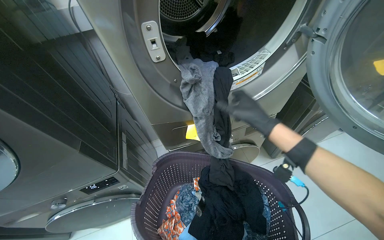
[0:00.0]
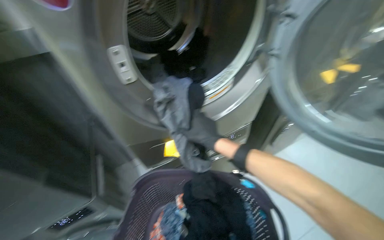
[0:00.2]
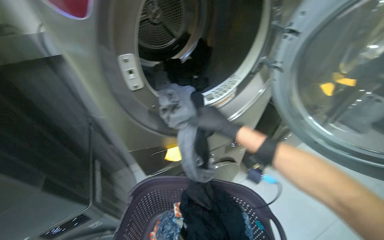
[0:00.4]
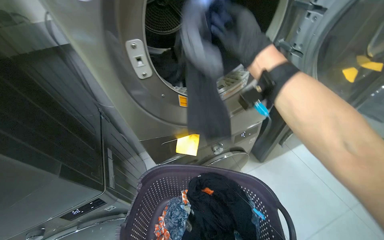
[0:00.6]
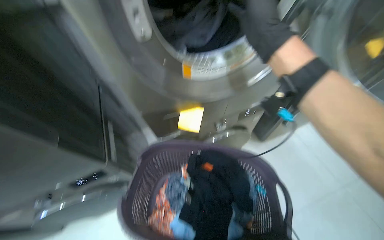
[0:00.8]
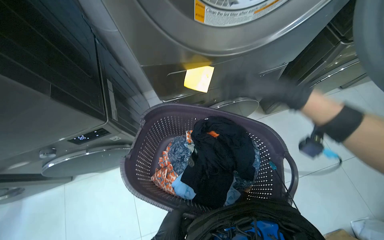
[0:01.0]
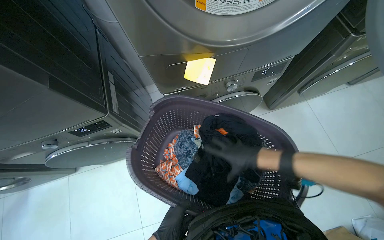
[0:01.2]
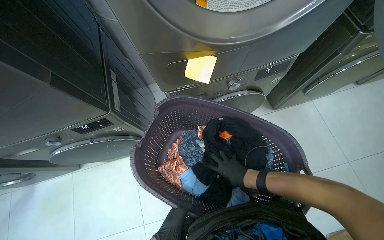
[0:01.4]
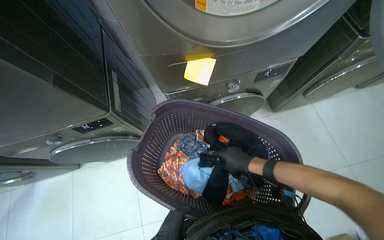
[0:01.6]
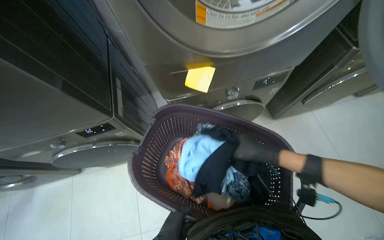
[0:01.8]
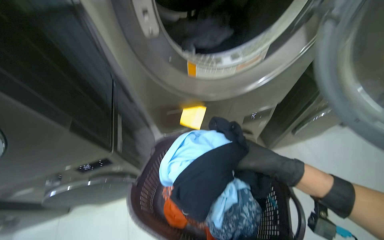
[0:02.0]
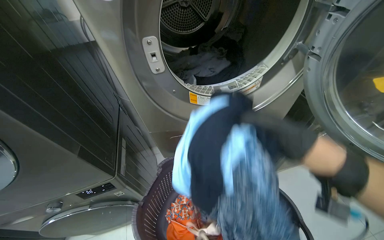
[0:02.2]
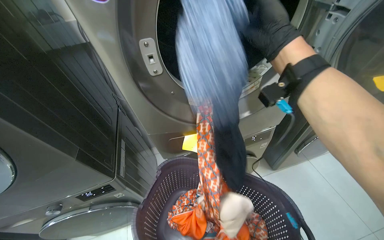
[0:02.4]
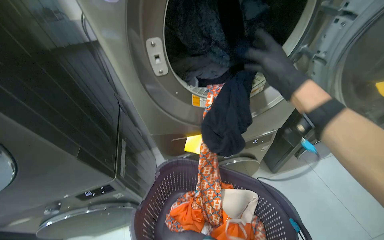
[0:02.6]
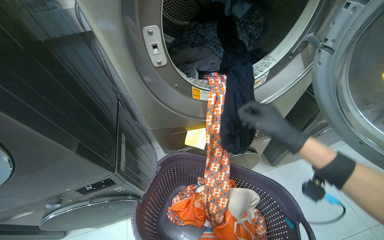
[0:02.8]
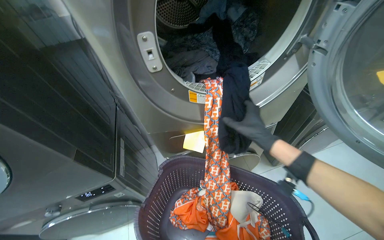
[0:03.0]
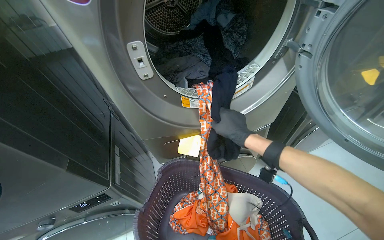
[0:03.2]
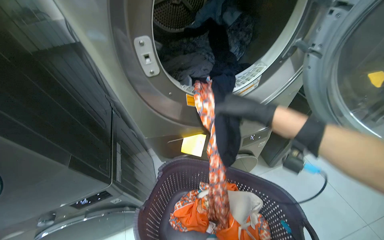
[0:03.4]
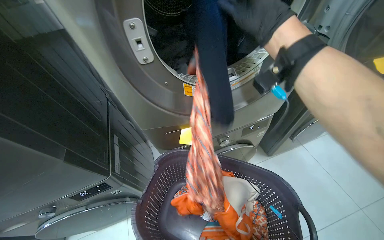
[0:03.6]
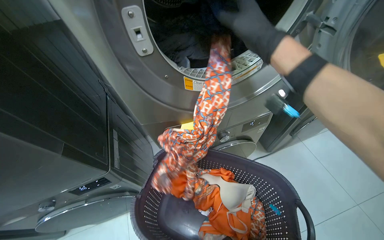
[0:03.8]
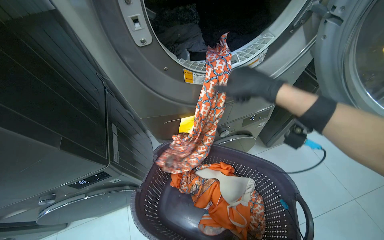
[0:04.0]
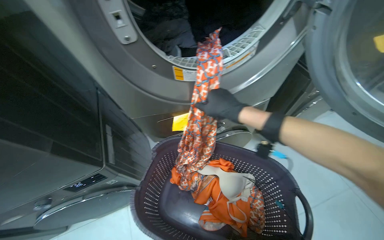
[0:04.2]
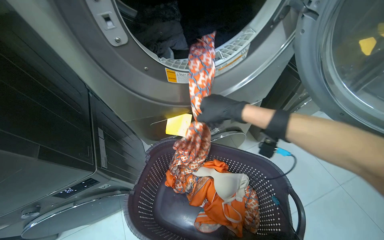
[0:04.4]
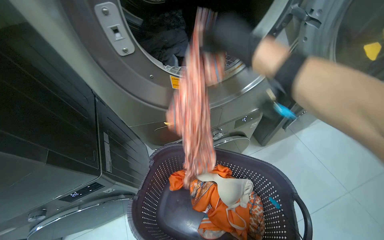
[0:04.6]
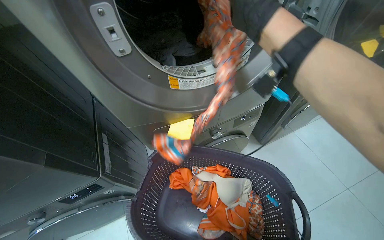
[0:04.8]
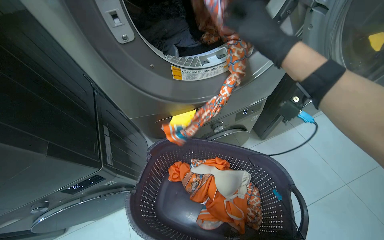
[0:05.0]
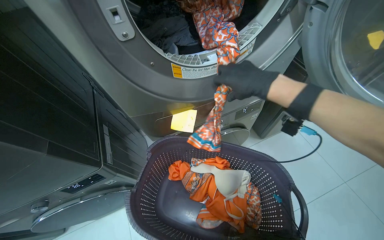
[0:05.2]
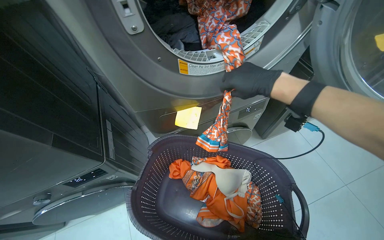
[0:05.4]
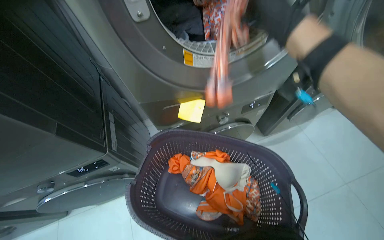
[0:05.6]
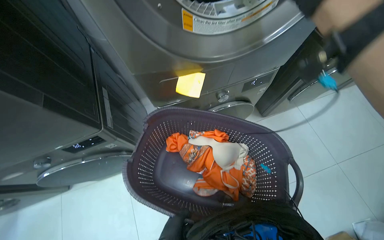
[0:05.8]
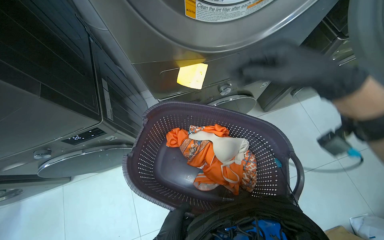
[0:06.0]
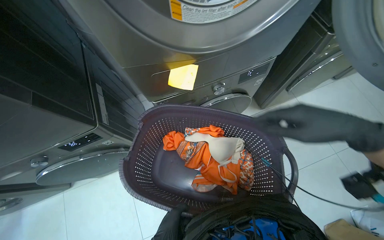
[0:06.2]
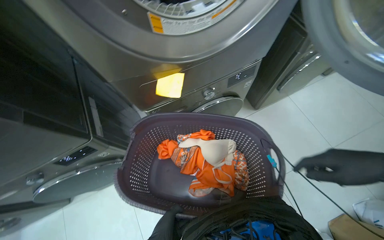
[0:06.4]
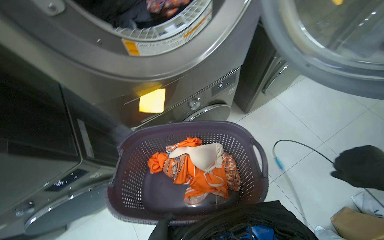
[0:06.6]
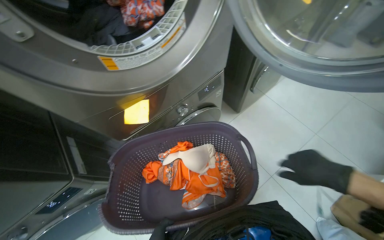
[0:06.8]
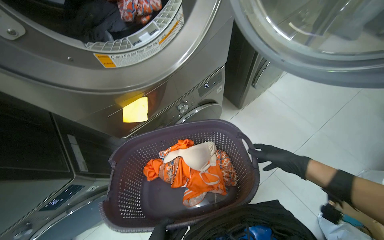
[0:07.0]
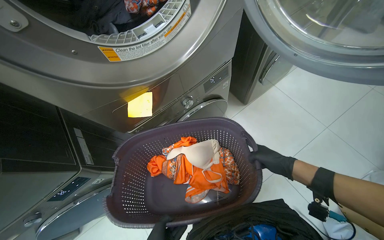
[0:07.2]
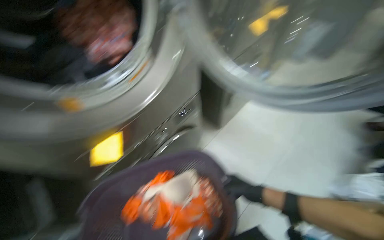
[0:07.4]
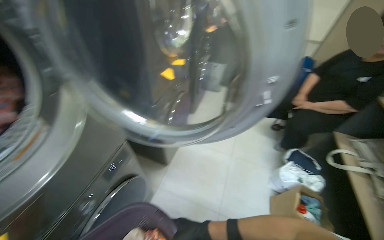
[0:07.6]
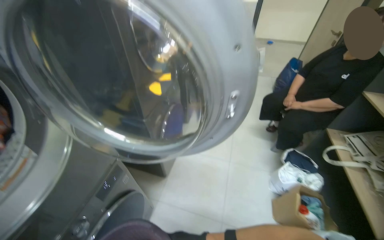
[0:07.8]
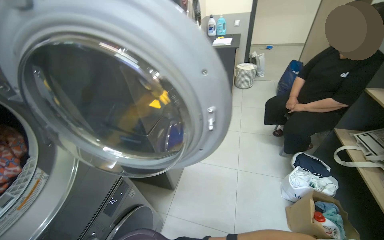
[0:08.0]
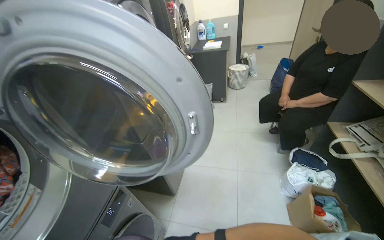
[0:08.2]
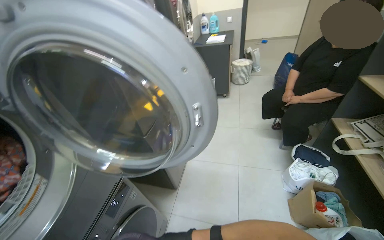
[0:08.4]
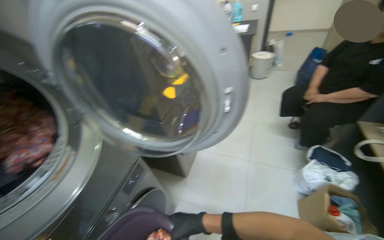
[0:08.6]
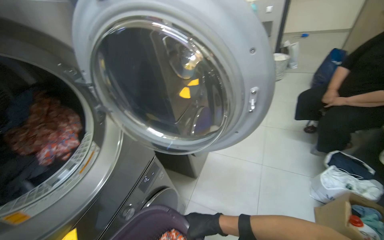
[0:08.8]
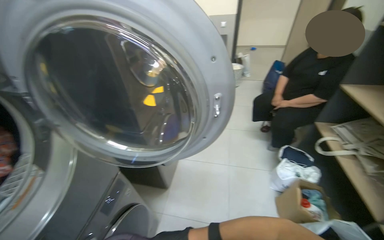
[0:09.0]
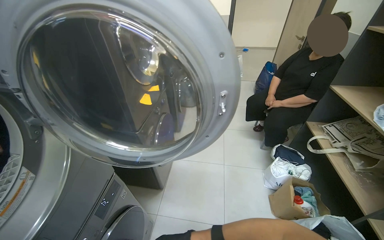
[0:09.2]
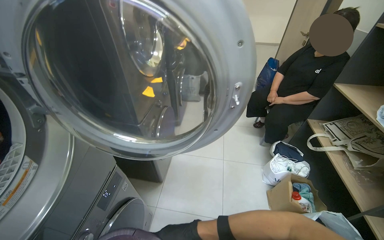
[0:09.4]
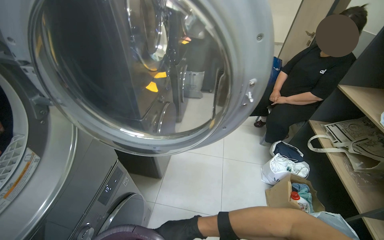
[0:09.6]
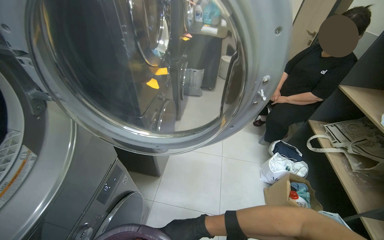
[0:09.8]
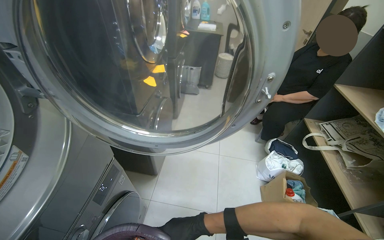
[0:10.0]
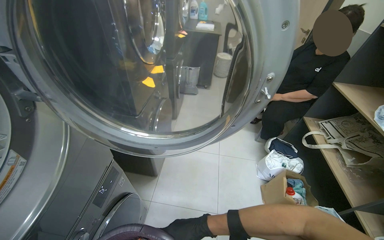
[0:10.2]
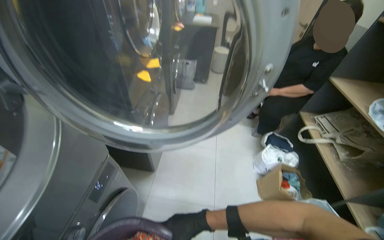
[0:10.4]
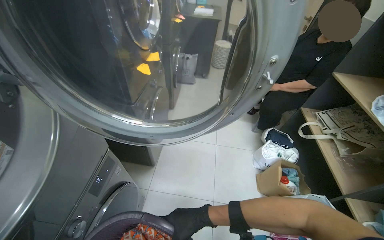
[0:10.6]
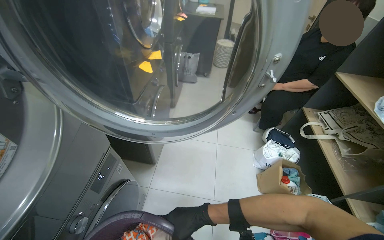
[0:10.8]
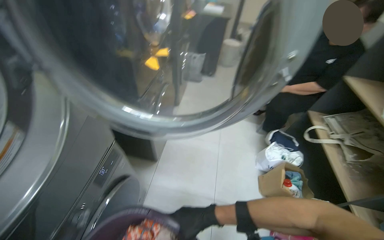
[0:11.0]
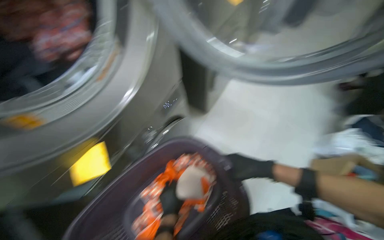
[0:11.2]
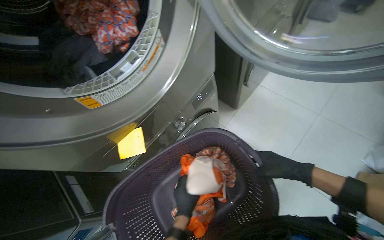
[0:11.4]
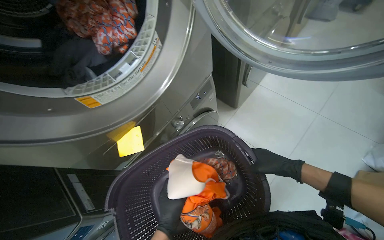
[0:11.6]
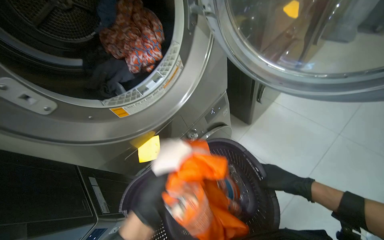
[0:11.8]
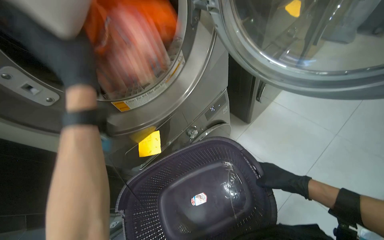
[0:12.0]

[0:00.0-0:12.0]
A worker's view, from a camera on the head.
Job: managing laundry.
The whole recording: Unloading and setting laundry machine. The worker takes clothes from the basket and loads them into the washing machine.
0:00.0 to 0:01.6: The view tilts roughly 20 degrees downward.
0:01.6 to 0:03.0: The view tips upward by approximately 20 degrees. The right hand heads up the picture, covering approximately 30 cm.
0:04.4 to 0:06.0: The right hand moves to the right and nearer to the camera, roughly 10 cm.
0:06.0 to 0:07.6: The wearer looks some 50 degrees further to the right. The camera pitches upward, by about 25 degrees.
0:10.4 to 0:12.0: The wearer looks roughly 45 degrees further to the left. The view tips downward by some 15 degrees.

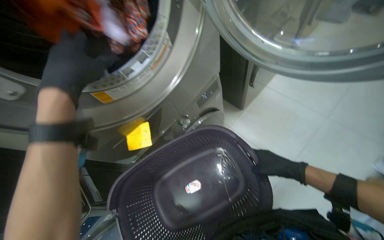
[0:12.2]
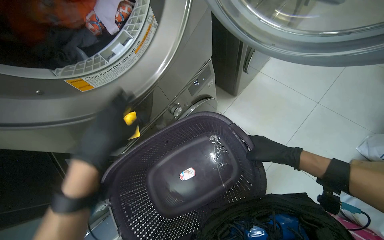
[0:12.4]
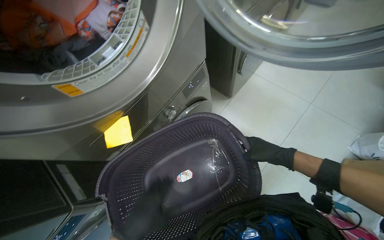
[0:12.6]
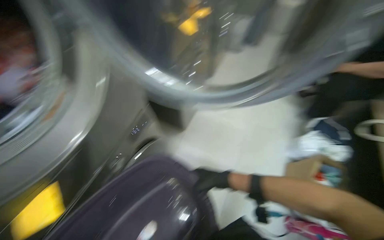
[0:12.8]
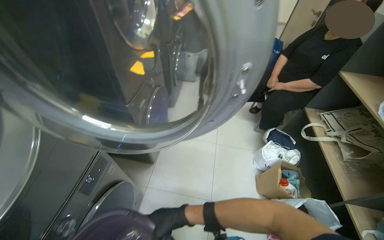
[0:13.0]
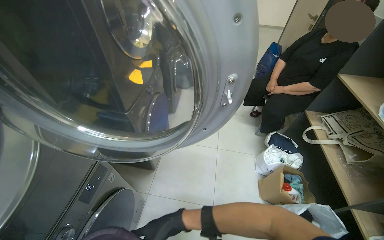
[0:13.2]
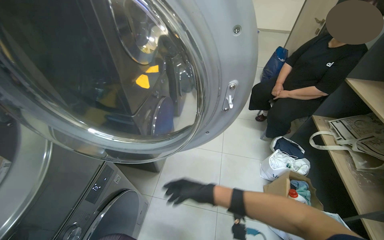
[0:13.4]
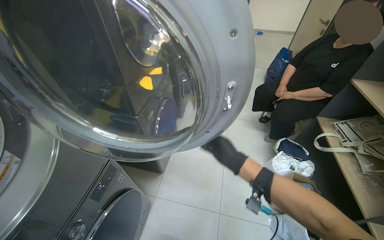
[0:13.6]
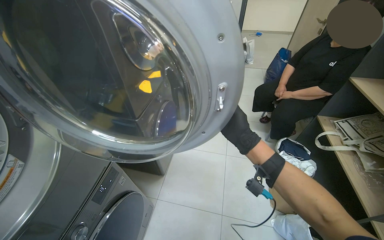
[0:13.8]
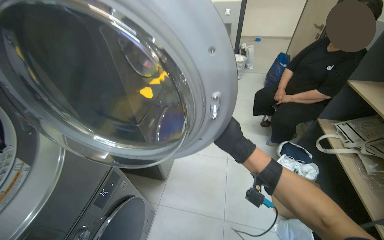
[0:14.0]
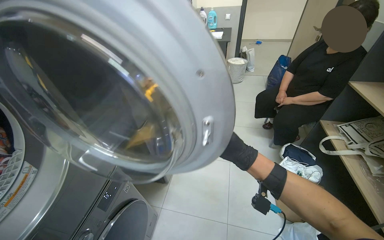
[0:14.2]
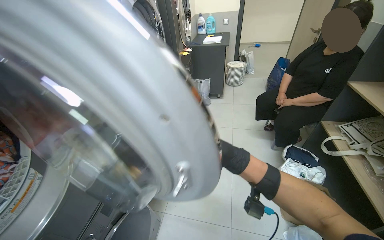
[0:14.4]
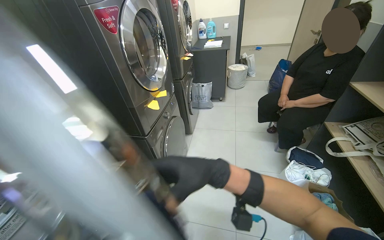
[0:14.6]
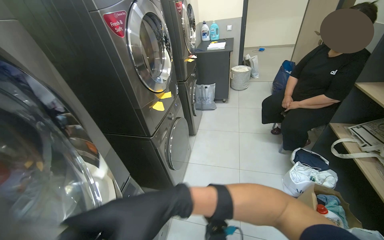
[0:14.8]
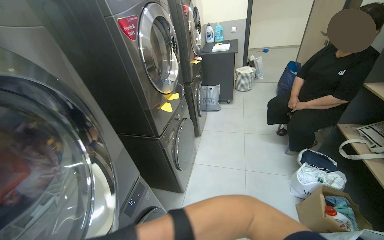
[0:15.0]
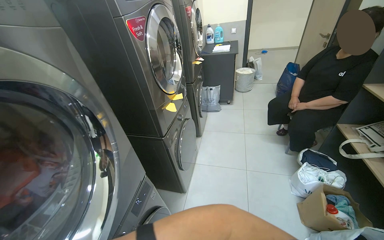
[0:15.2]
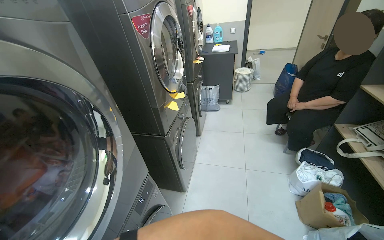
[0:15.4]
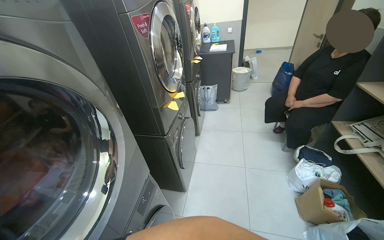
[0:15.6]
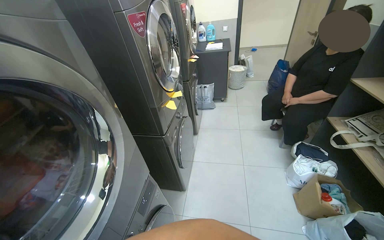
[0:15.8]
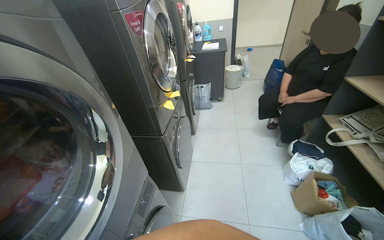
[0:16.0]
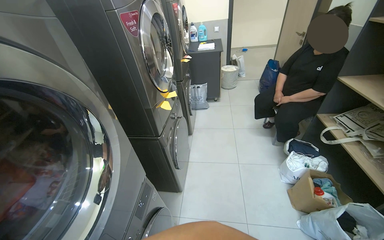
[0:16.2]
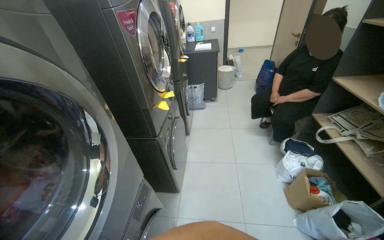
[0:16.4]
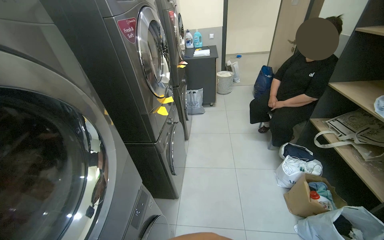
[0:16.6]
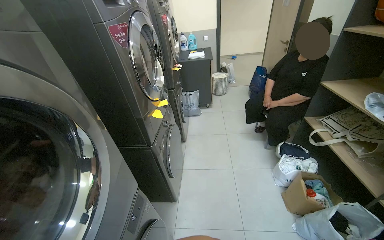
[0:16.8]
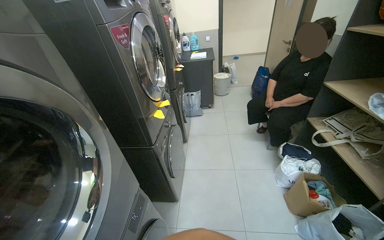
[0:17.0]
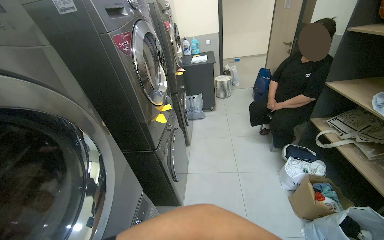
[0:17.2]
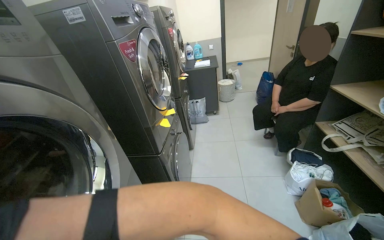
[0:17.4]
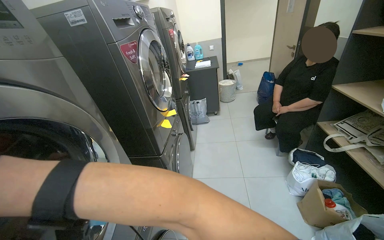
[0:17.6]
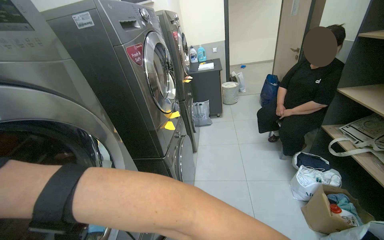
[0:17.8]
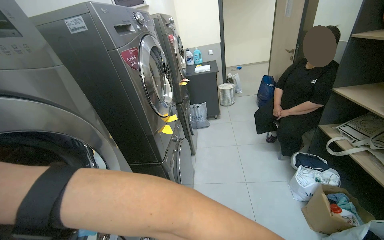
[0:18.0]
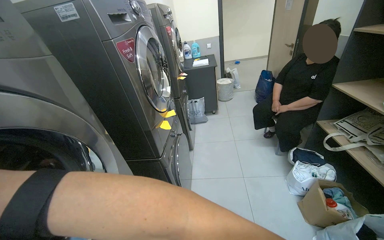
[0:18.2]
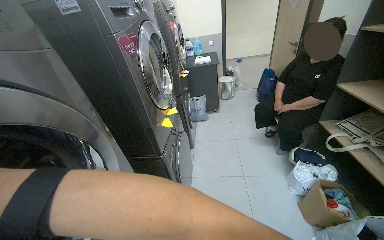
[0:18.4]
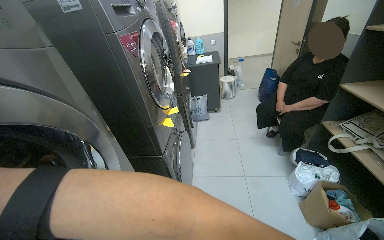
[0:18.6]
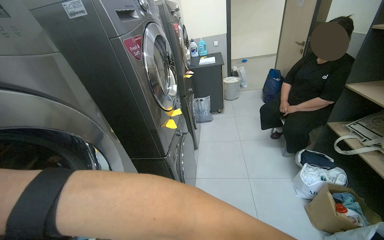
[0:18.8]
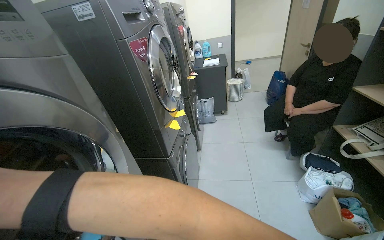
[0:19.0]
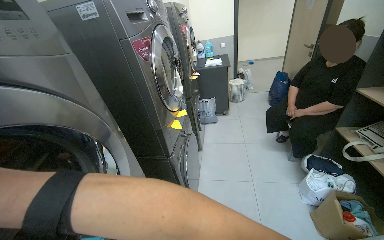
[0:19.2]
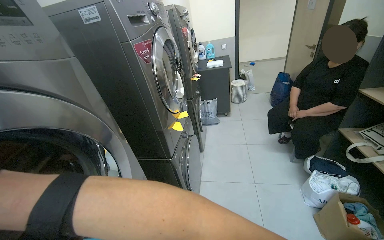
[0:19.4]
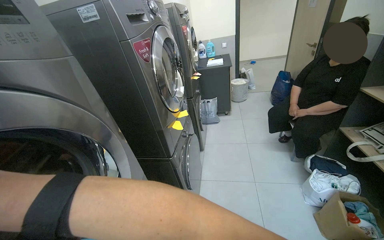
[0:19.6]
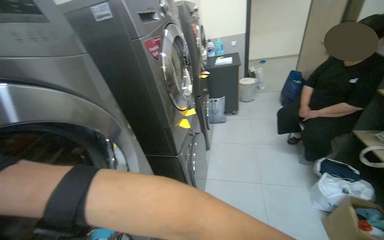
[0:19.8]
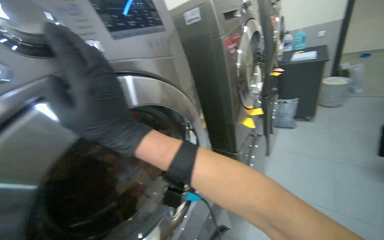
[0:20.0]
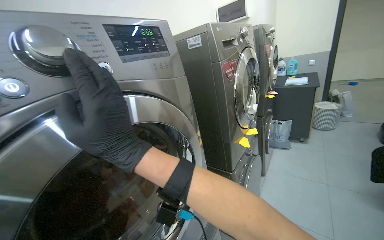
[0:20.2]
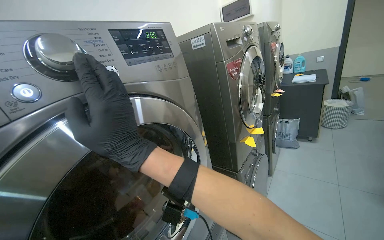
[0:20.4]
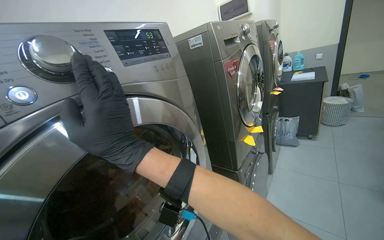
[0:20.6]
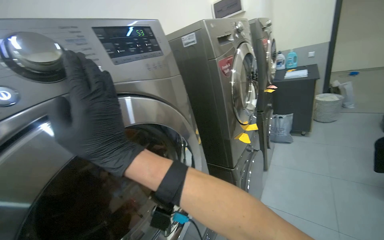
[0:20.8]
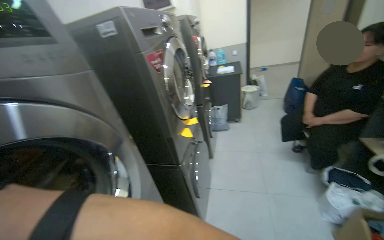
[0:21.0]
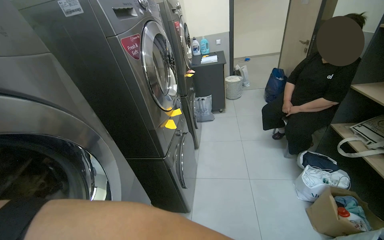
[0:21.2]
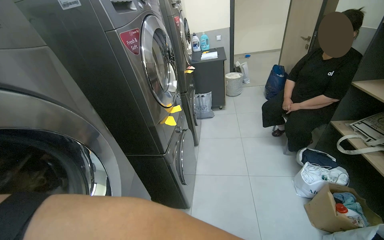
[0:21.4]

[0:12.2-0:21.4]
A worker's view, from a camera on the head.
Job: managing laundry.
The whole recording: Unloading and setting laundry machine. The worker takes clothes from the basket and loads them into the washing machine.
0:12.2 to 0:13.8: The wearer's head swings about 35 degrees to the right. The camera pitches upward, by some 25 degrees.
